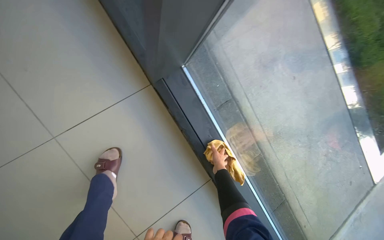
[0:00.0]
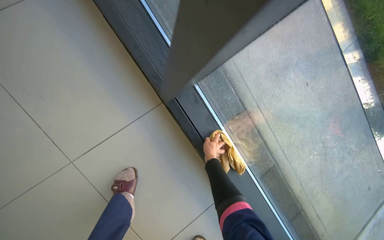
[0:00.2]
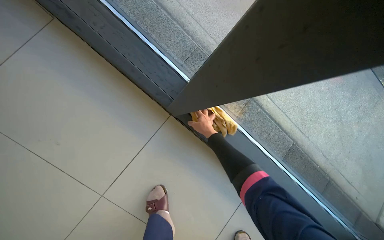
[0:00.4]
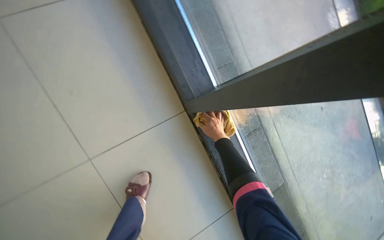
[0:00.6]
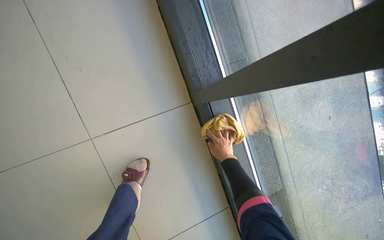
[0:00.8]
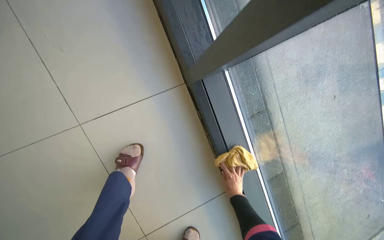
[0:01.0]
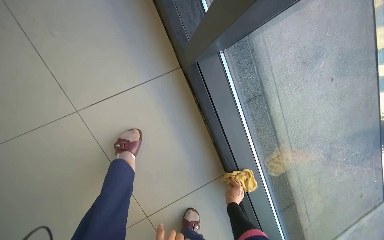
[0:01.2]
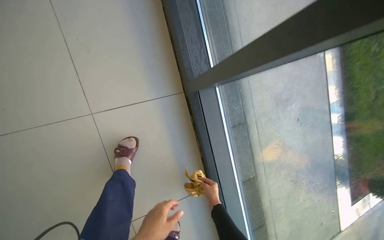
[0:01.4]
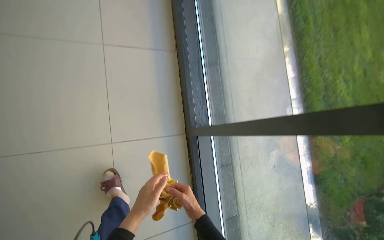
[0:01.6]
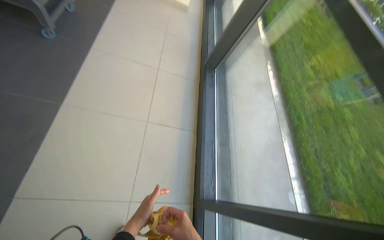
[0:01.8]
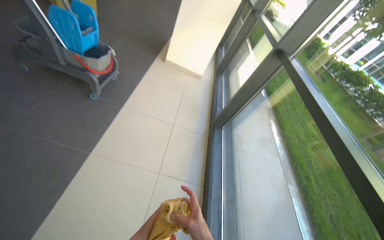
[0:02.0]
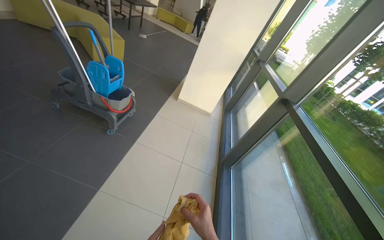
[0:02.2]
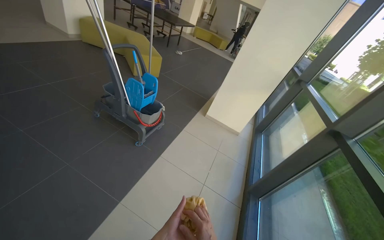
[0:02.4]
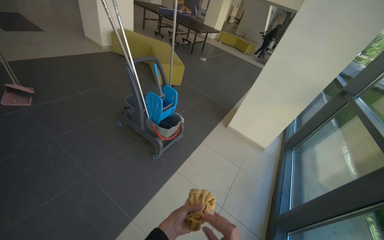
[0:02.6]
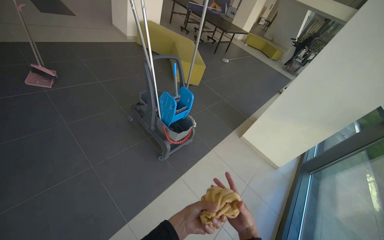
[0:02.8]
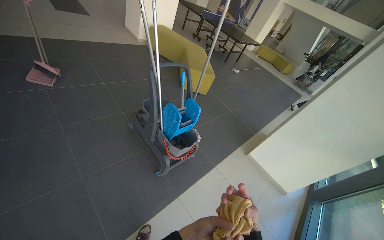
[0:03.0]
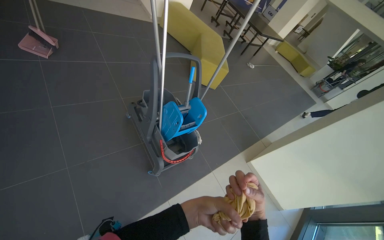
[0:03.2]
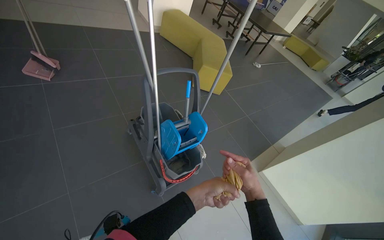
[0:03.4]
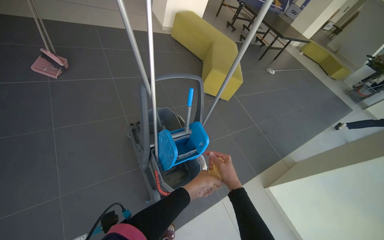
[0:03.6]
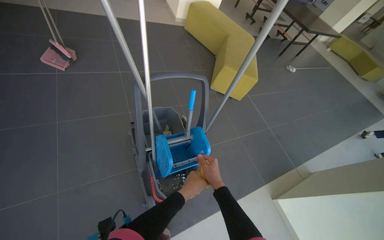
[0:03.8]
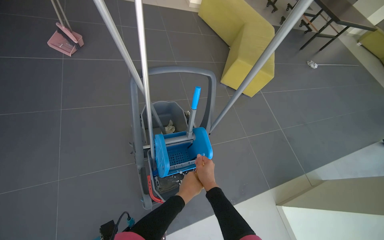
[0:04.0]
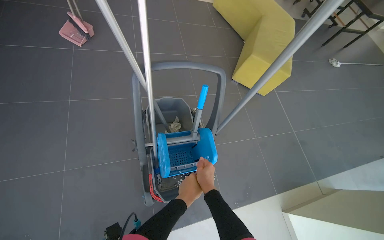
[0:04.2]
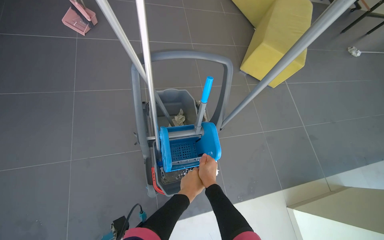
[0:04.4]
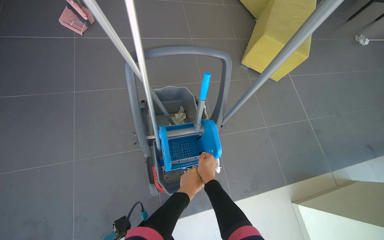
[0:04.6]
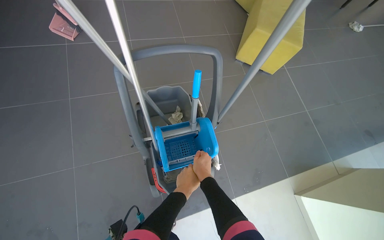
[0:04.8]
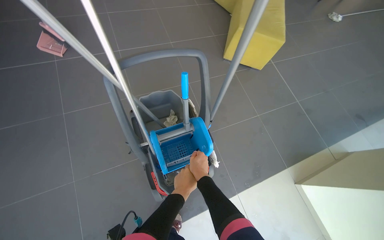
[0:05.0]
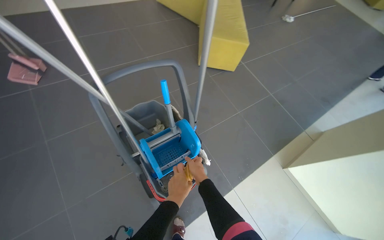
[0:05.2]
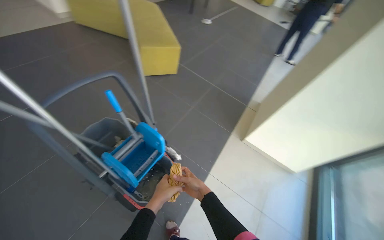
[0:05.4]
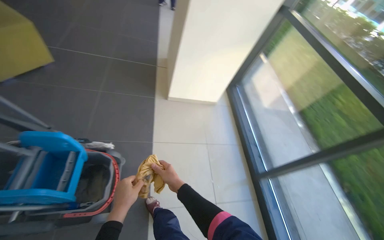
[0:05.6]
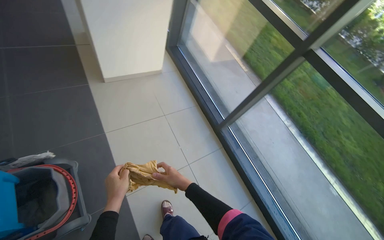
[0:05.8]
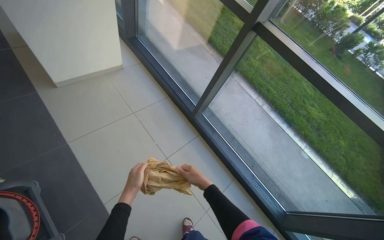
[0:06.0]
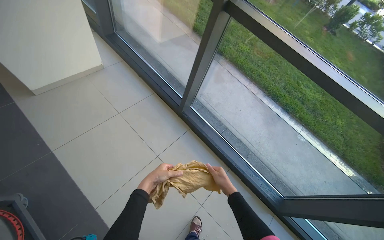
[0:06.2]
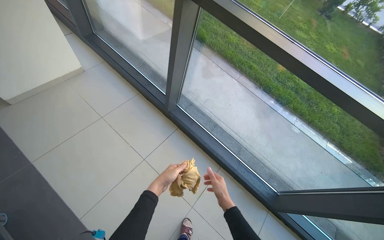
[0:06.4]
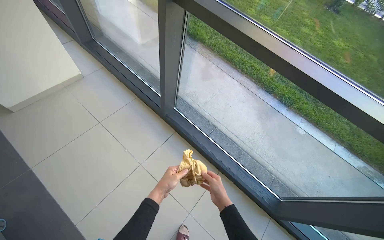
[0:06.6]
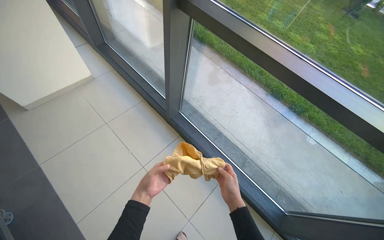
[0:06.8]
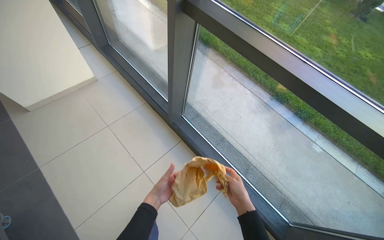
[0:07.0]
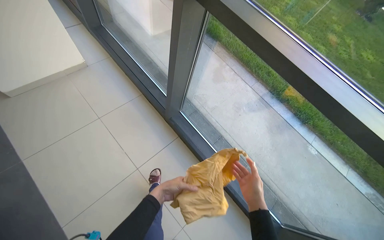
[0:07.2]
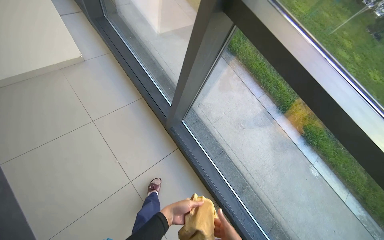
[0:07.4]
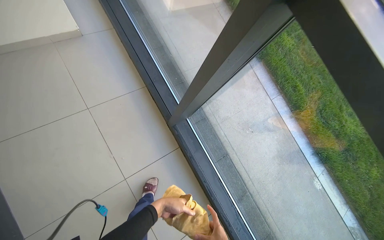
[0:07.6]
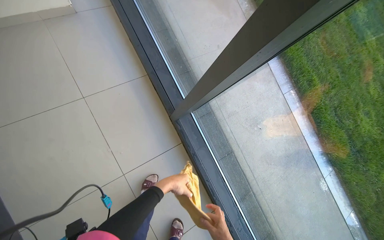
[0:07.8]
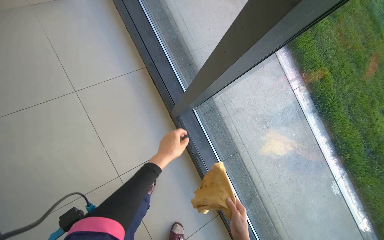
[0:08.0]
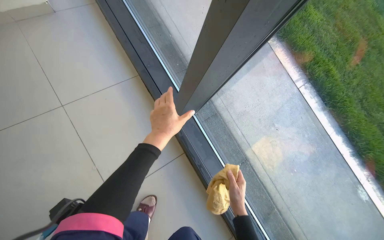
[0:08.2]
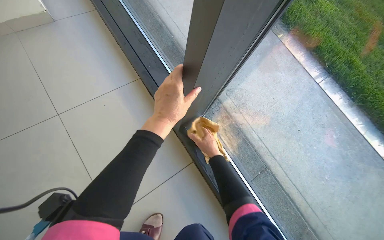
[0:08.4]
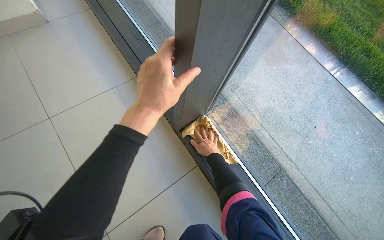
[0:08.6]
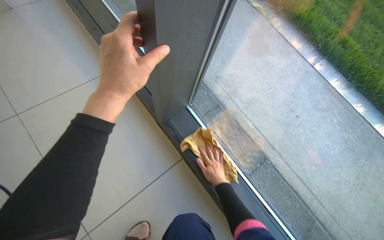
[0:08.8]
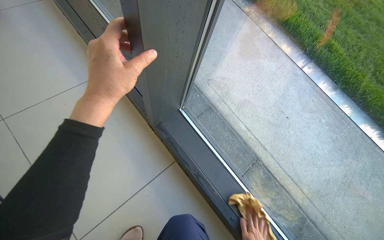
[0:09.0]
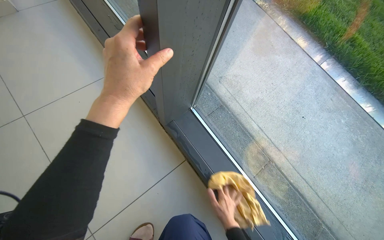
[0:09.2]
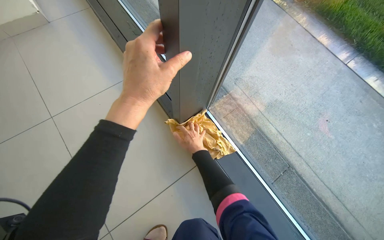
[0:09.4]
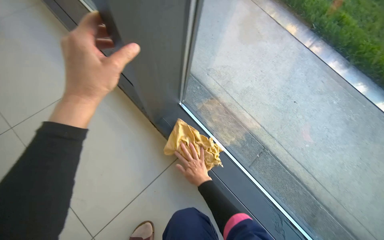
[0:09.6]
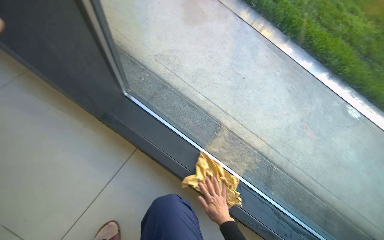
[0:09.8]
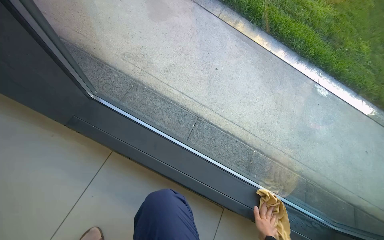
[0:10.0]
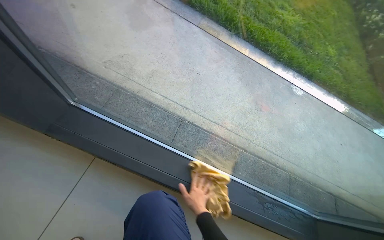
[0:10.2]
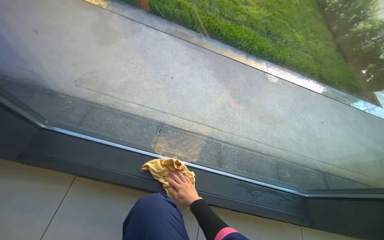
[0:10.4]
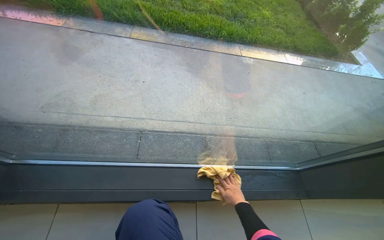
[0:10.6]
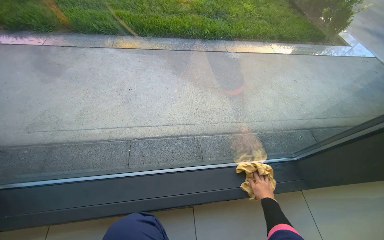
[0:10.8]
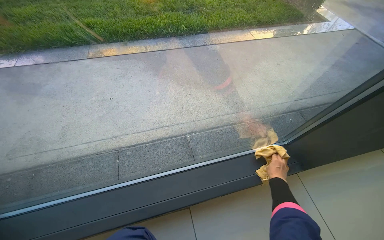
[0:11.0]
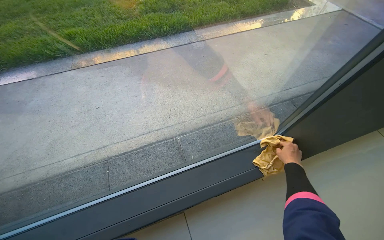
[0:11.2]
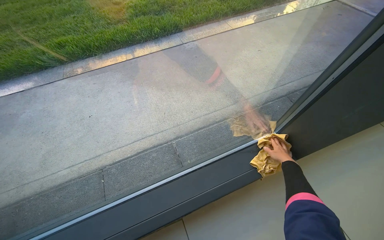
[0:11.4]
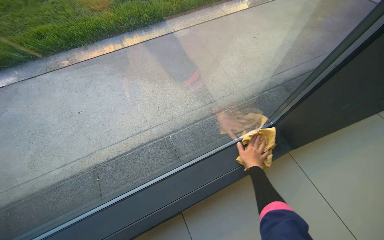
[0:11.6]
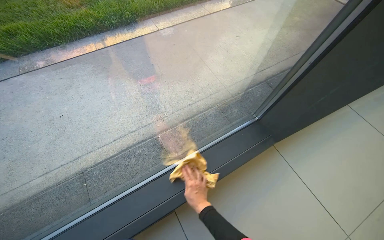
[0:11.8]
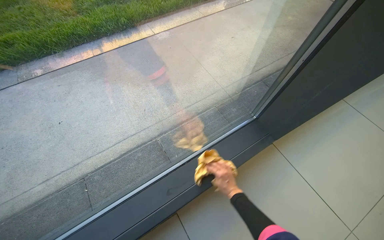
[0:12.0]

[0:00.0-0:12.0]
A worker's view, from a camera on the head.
Job: cleaning windows.
The whole recording: Wiping window frames and glass. The worker wipes the window frames and glass with a yellow cloth, periodically wringing it in a bucket.
0:01.6 to 0:03.0: The head travels some 1 m. The wearer looks roughly 50 degrees further to the left. The view tilts roughly 60 degrees upward.
0:03.0 to 0:04.4: The camera travels about 80 cm. The wearer's head swings about 30 degrees to the left. The view tips downward by roughly 15 degrees.
0:04.4 to 0:06.0: The camera travels approximately 60 cm. The wearer looks approximately 115 degrees further to the right. The camera pitches downward, by roughly 20 degrees.
0:06.0 to 0:07.6: The camera travels about 70 cm. The view tips downward by about 15 degrees.
0:07.6 to 0:09.0: The camera is carried about 50 cm.
0:09.0 to 0:10.4: The wearer's head swings roughly 40 degrees to the right.
0:10.4 to 0:12.0: Everything in view rotates about 45 degrees counterclockwise.

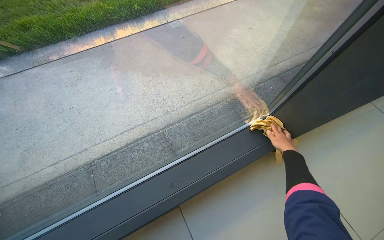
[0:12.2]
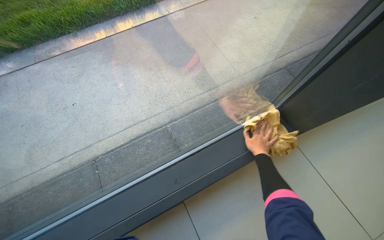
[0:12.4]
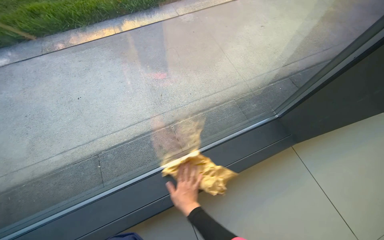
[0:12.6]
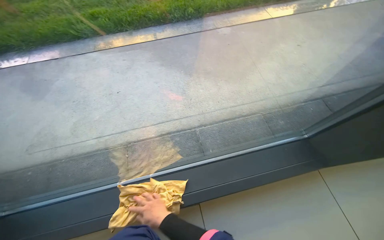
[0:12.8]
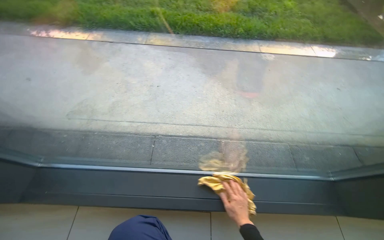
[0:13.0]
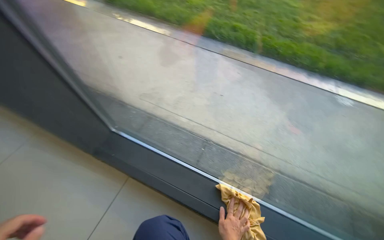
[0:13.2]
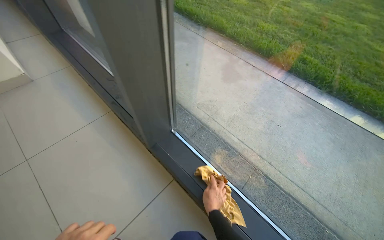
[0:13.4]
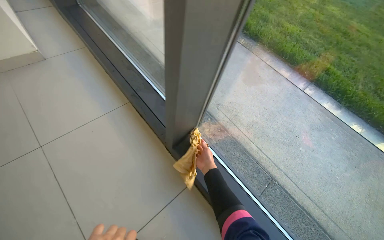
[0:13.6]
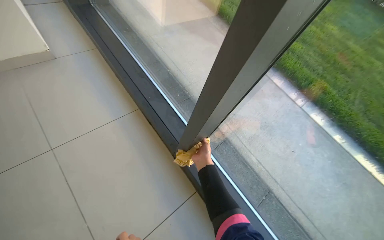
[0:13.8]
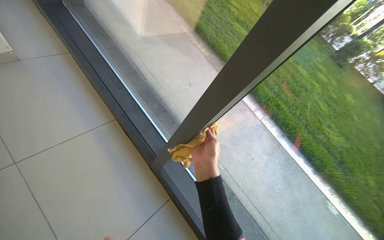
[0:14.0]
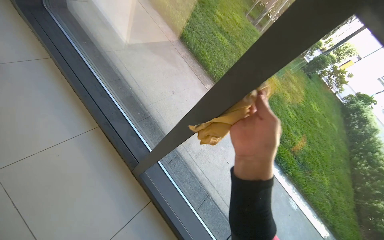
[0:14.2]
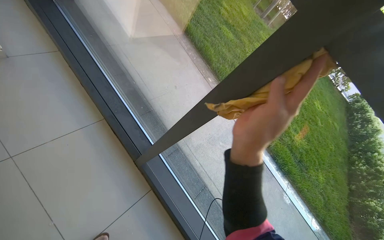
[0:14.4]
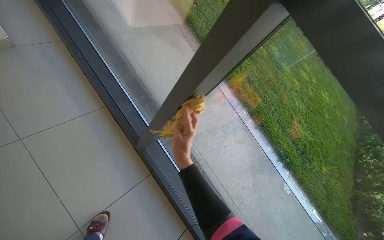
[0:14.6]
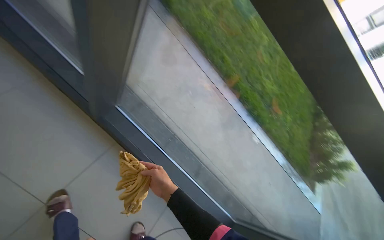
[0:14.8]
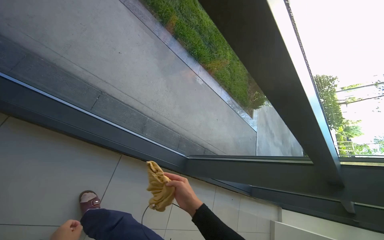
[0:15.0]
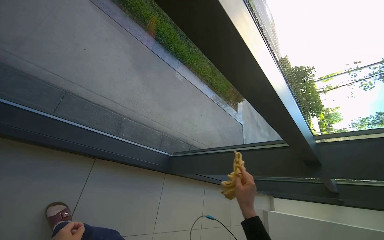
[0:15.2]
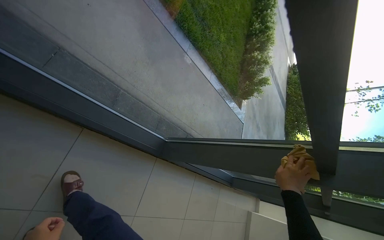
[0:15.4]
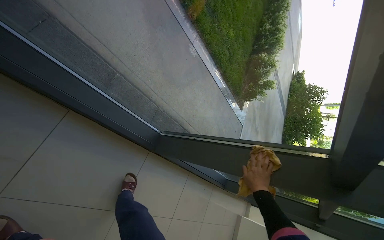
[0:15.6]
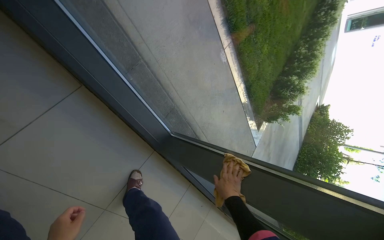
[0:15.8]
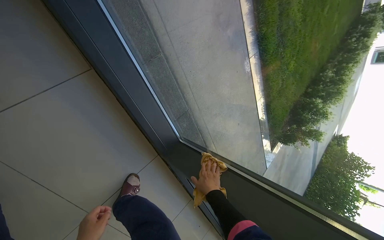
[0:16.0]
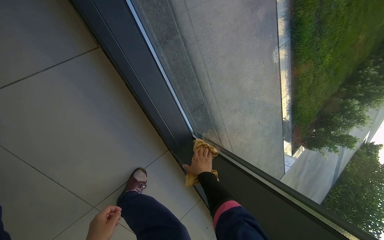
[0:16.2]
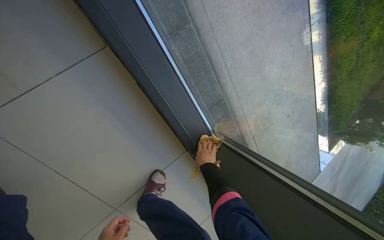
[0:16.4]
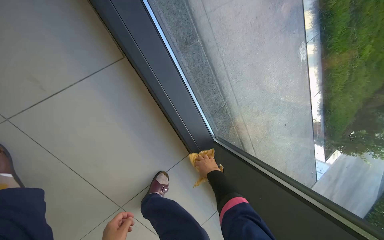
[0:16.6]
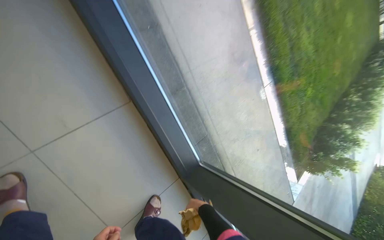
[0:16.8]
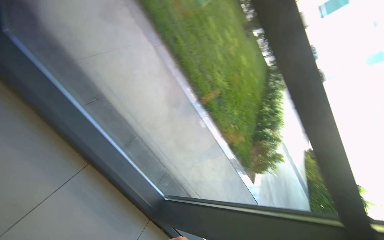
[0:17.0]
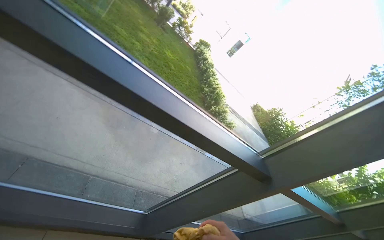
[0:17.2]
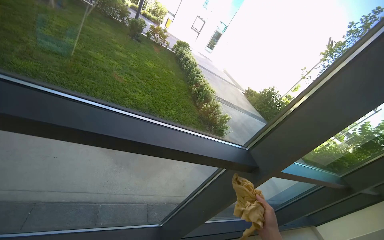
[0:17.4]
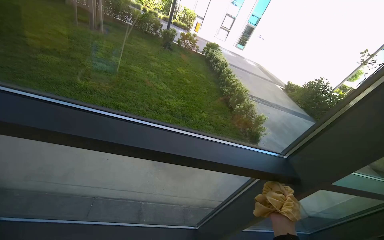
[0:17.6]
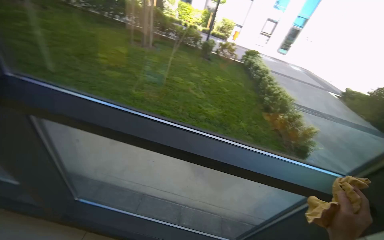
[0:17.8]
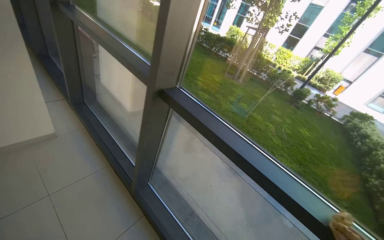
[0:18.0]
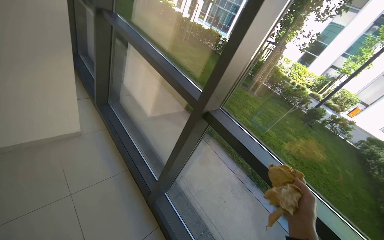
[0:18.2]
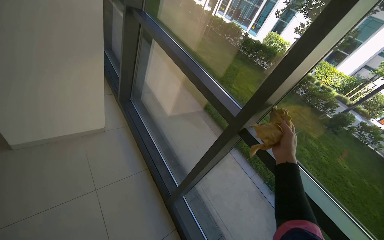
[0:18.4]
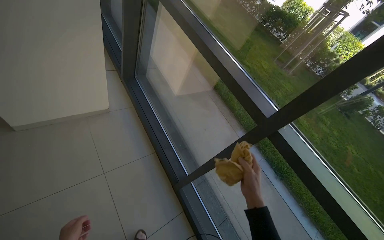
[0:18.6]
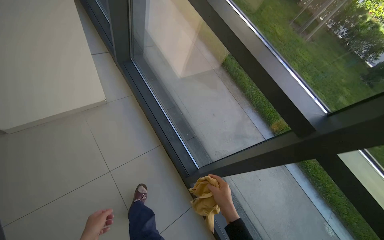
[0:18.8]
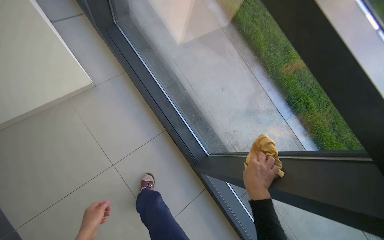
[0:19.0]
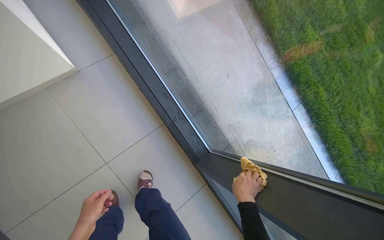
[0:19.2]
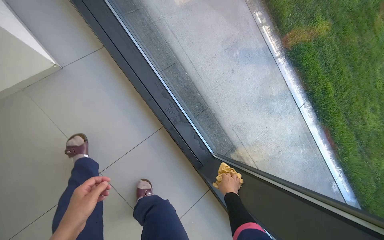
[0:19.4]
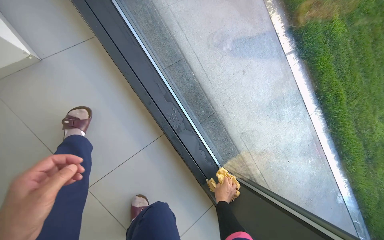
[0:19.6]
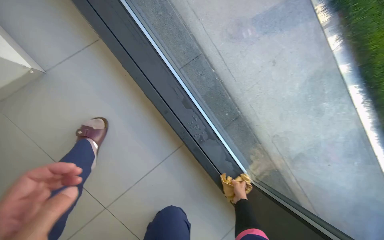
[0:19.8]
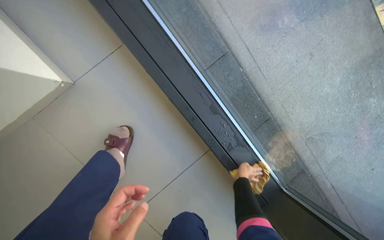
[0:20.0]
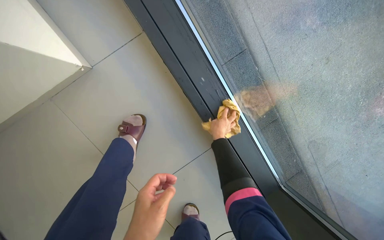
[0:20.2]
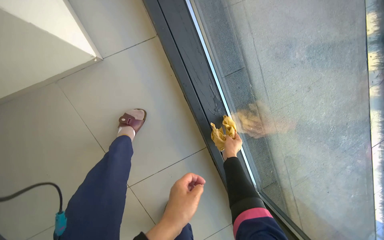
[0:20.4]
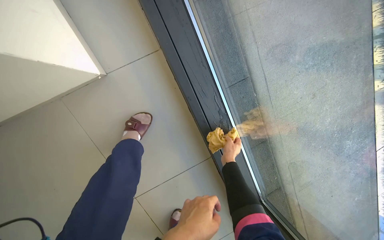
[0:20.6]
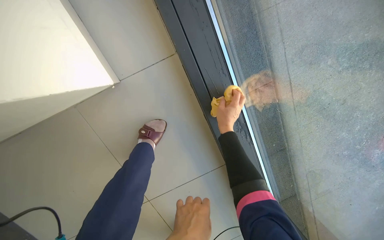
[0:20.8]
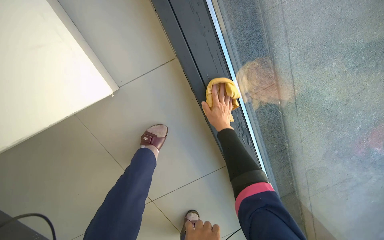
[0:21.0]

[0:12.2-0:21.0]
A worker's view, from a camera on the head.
Job: cleaning windows.
The whole recording: Wiping window frames and glass. The worker wipes the window frames and glass with a yellow cloth, periodically wringing it in a bucket.
0:12.2 to 0:13.6: The camera is carried some 70 cm. The wearer's head swings some 75 degrees to the left.
0:13.6 to 0:15.2: The camera is aimed approximately 30 degrees further to the right. The view tilts about 20 degrees downward.
0:15.2 to 0:16.6: The head travels some 60 cm. The head turns to the left by about 45 degrees.
0:18.0 to 0:19.6: The wearer moves approximately 1 m. The camera pitches downward, by some 35 degrees.
0:19.6 to 0:21.0: The wearer moves about 50 cm. The camera pitches downward, by some 20 degrees.
